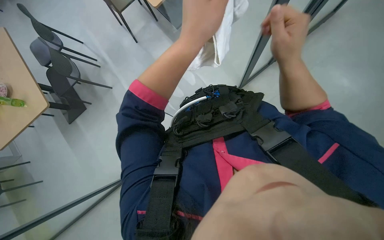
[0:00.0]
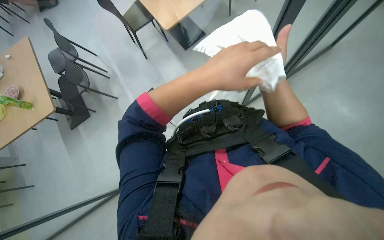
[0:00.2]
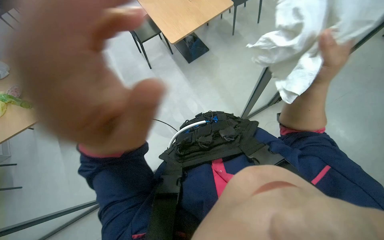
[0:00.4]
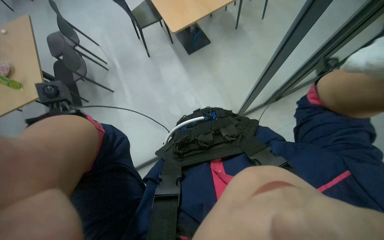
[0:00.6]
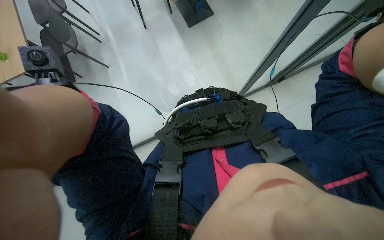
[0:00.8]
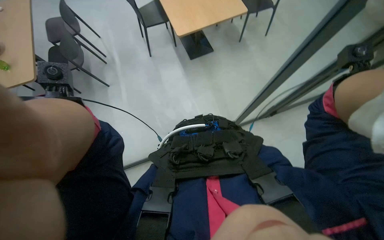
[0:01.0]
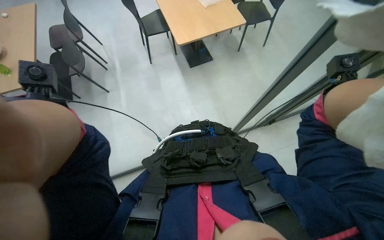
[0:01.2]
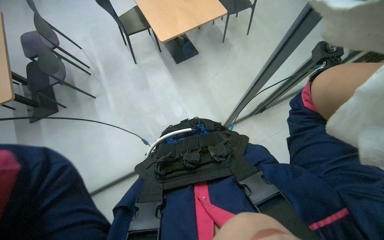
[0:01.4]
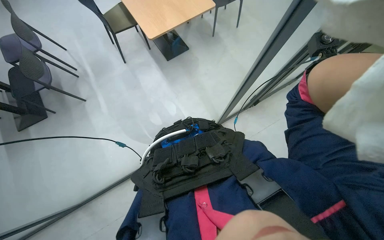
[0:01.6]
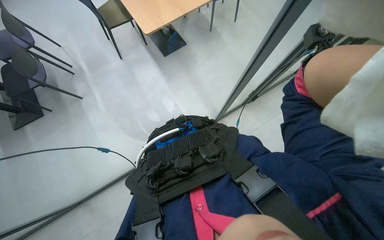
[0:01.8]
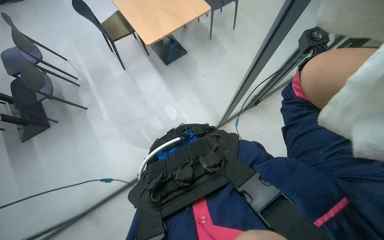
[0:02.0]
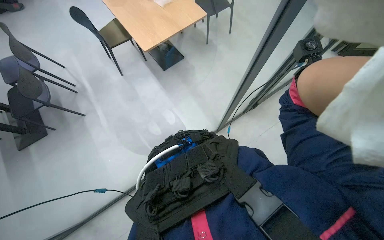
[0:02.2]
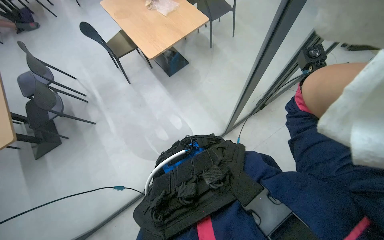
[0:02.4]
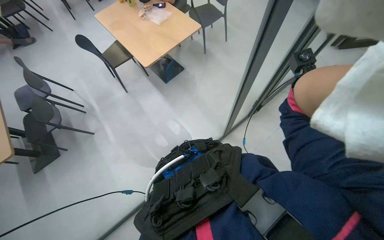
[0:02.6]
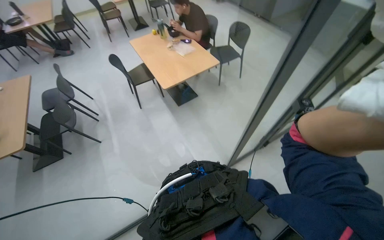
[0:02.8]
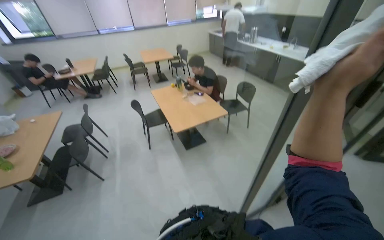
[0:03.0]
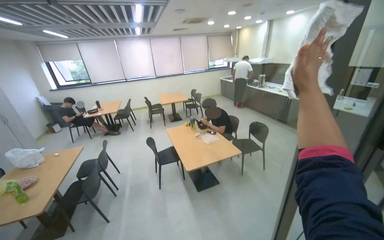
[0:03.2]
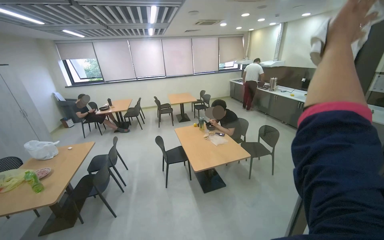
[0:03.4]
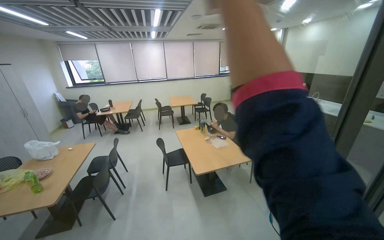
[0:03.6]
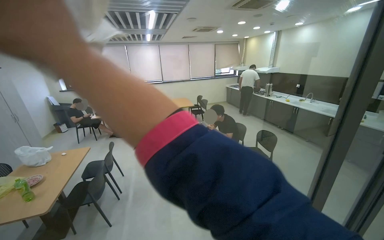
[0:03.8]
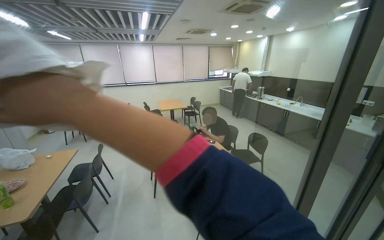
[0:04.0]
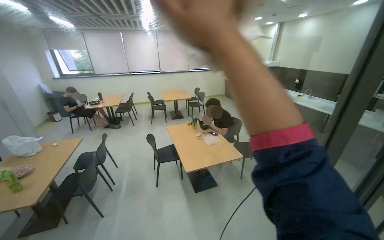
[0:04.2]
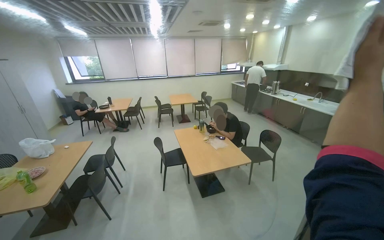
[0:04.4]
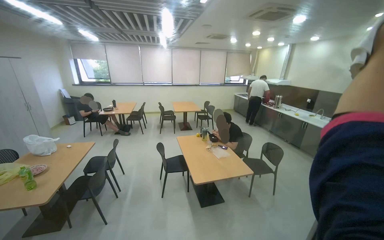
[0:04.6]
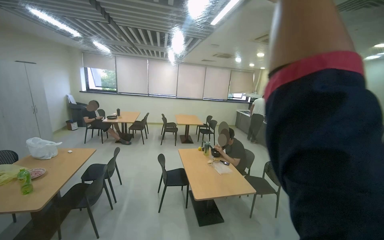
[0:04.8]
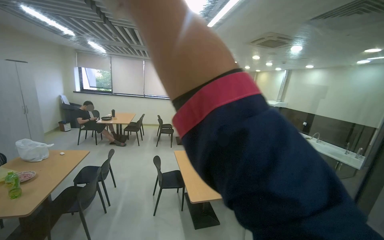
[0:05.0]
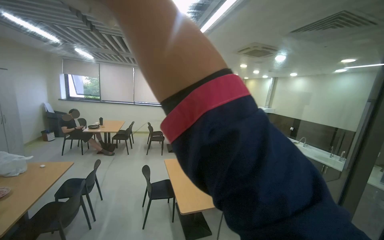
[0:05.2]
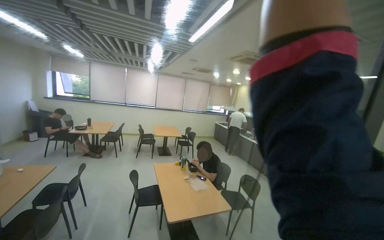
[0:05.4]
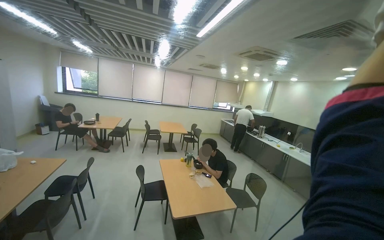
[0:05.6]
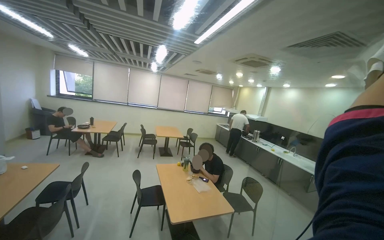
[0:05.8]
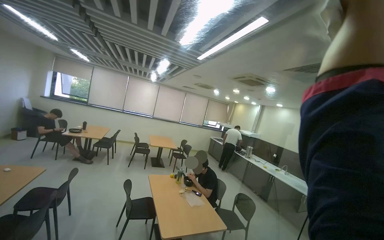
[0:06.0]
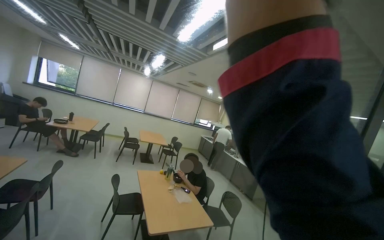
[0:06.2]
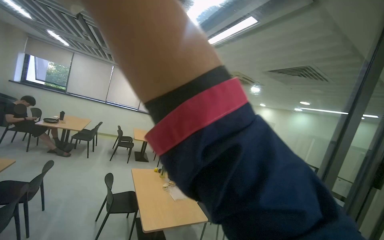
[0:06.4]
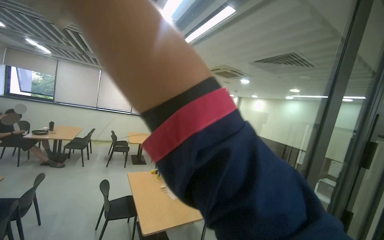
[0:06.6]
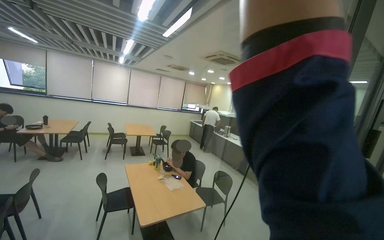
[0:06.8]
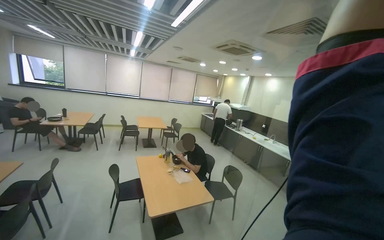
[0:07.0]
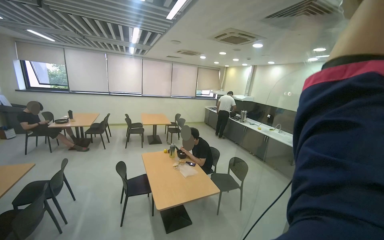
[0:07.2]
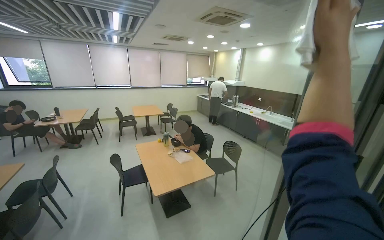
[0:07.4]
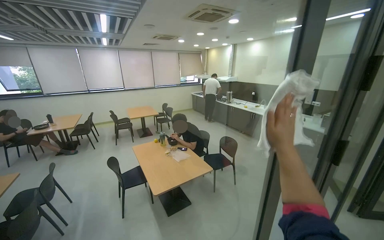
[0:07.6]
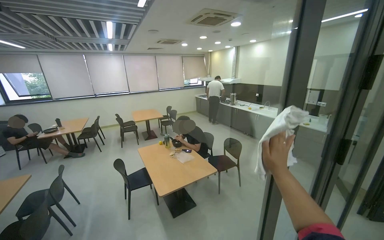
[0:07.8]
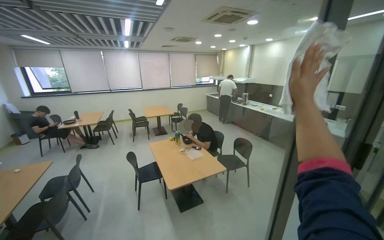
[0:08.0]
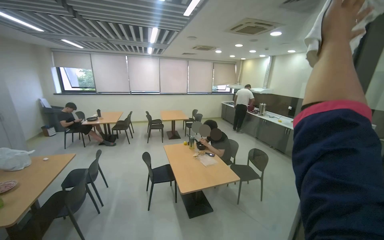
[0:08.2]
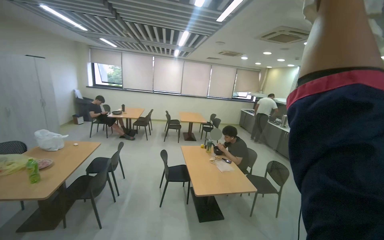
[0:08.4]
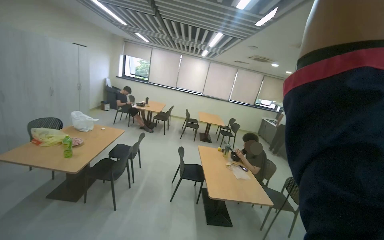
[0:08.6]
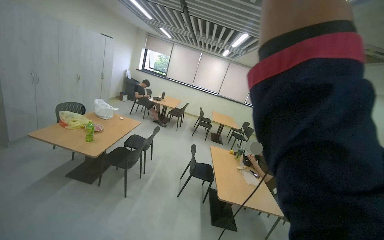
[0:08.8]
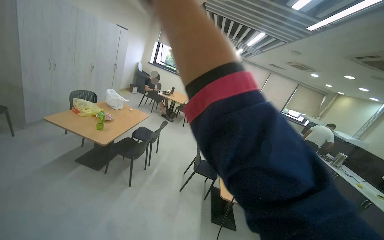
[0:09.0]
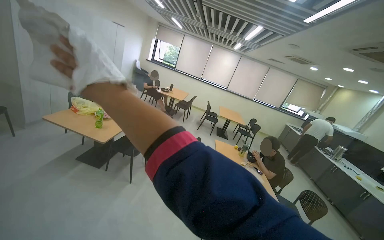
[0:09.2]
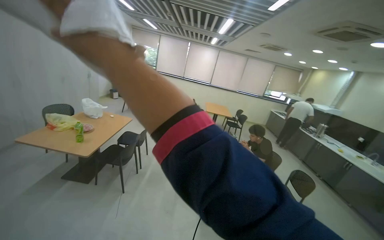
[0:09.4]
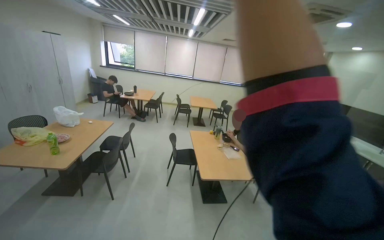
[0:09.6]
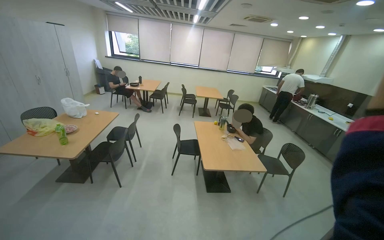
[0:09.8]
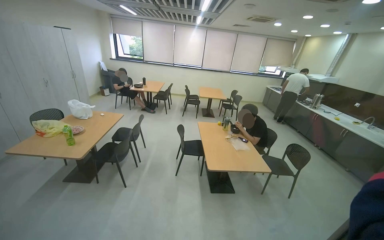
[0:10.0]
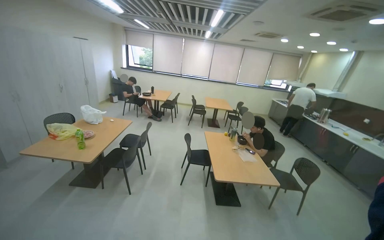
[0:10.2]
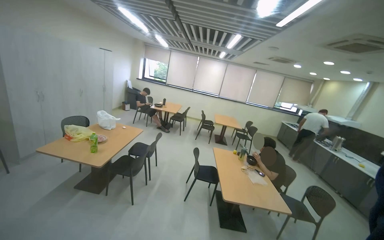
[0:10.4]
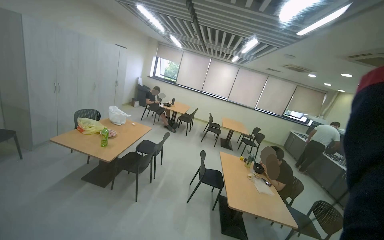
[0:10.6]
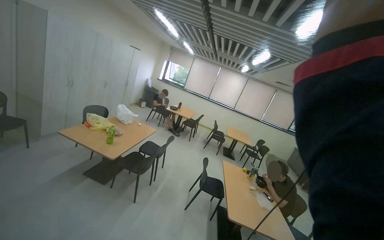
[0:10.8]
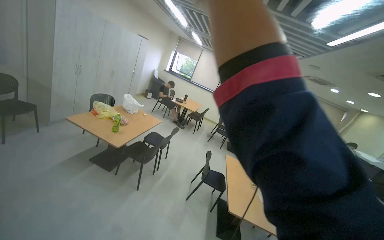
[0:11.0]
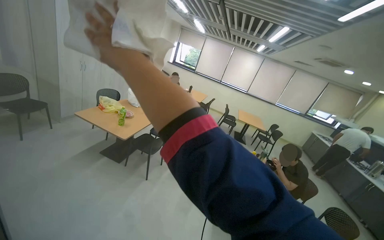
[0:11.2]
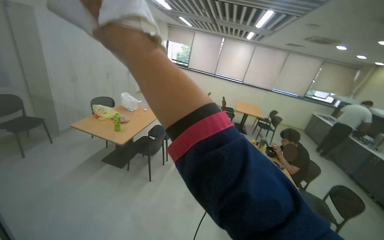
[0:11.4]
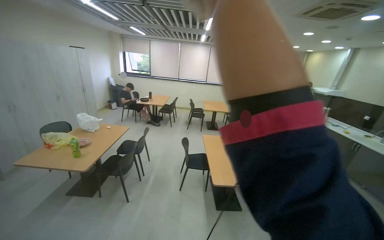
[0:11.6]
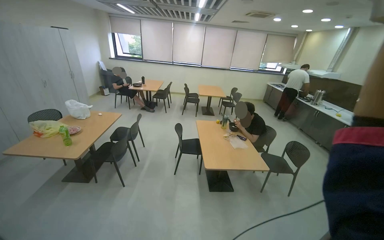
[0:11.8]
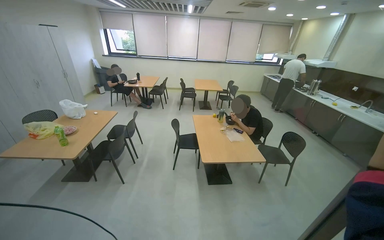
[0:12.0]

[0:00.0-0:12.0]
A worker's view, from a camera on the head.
Job: wiping surfaces.
The whole recording: Wiping glass partition. The worker wipes the glass partition with a white cloth.
0:01.6 to 0:03.0: The camera pitches upward, by some 35 degrees.
0:03.0 to 0:04.4: The camera pitches upward, by some 15 degrees.
0:04.4 to 0:06.0: The wearer looks about 20 degrees further upward.
0:06.0 to 0:07.6: The view tips downward by about 15 degrees.
0:07.6 to 0:09.0: The camera is carried roughly 40 cm. The wearer looks some 45 degrees further to the left.

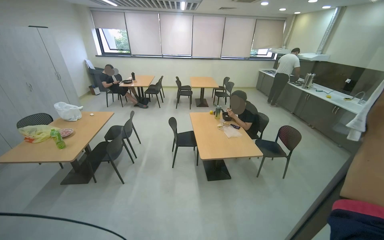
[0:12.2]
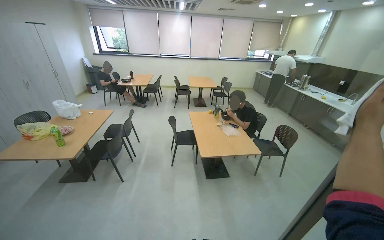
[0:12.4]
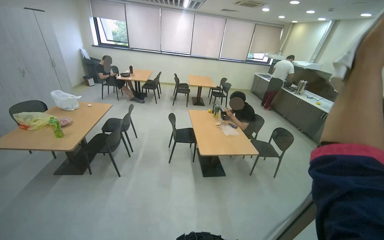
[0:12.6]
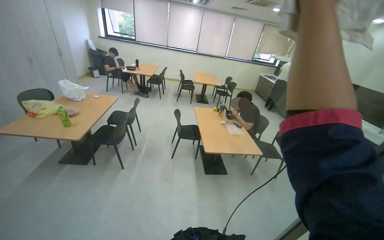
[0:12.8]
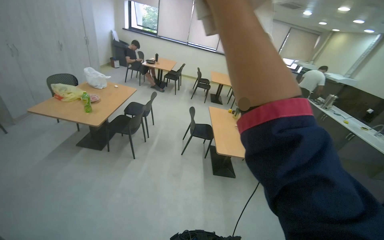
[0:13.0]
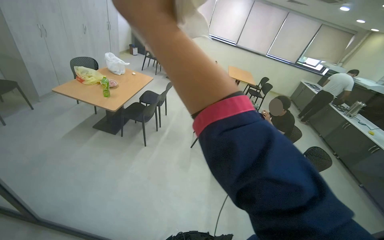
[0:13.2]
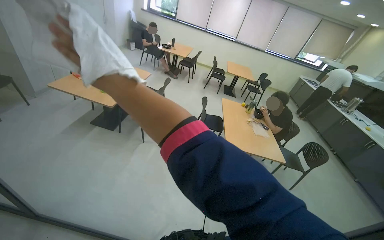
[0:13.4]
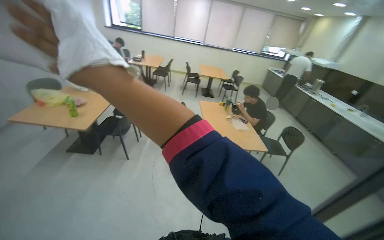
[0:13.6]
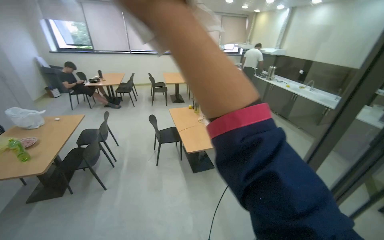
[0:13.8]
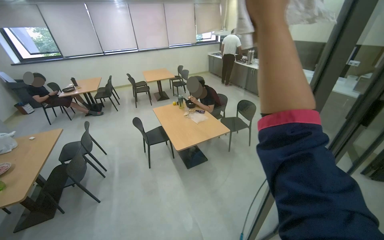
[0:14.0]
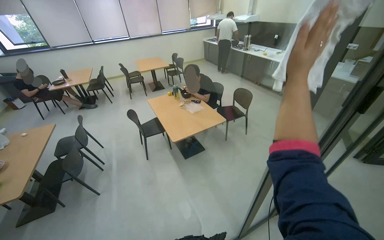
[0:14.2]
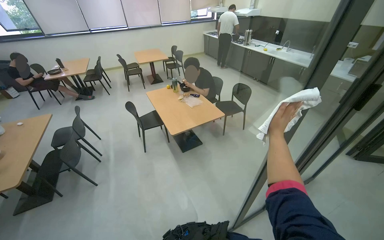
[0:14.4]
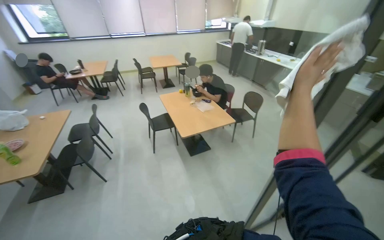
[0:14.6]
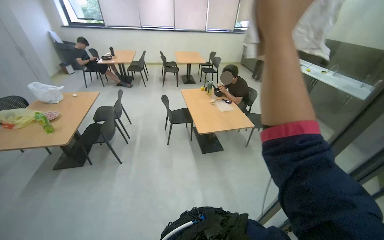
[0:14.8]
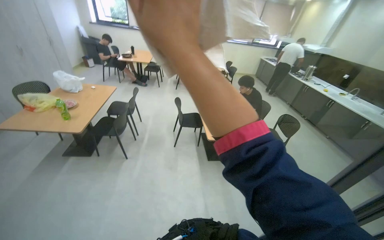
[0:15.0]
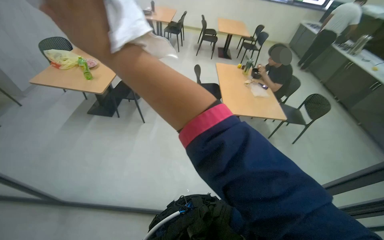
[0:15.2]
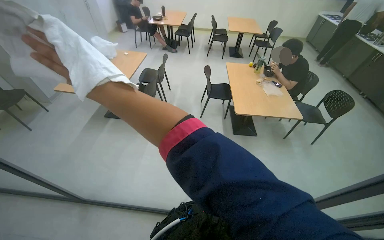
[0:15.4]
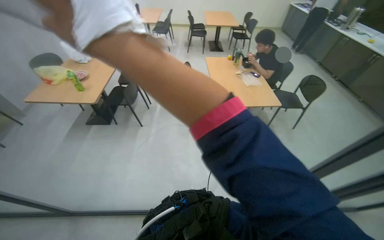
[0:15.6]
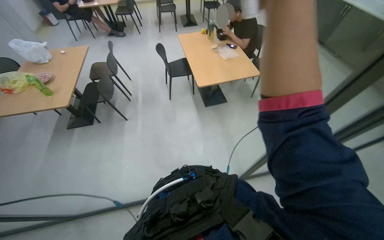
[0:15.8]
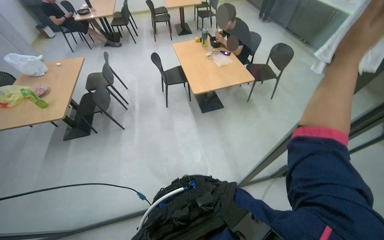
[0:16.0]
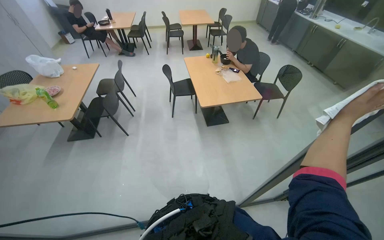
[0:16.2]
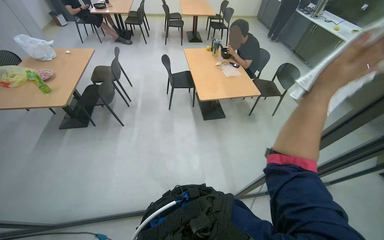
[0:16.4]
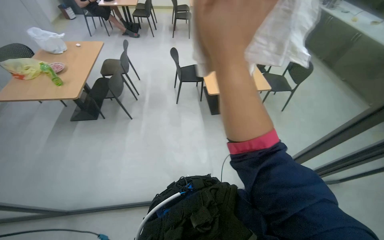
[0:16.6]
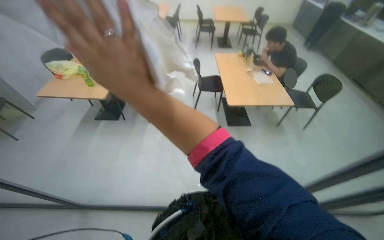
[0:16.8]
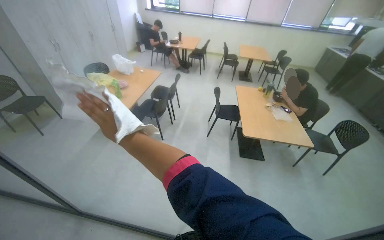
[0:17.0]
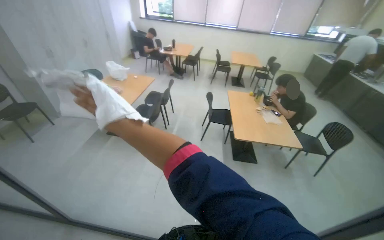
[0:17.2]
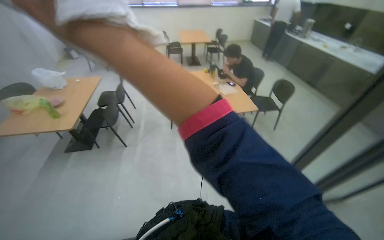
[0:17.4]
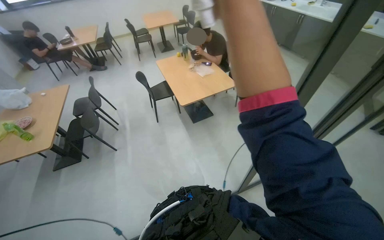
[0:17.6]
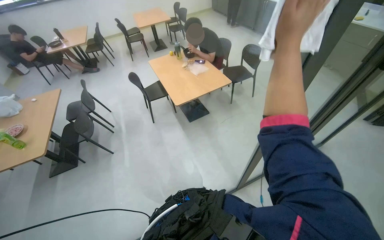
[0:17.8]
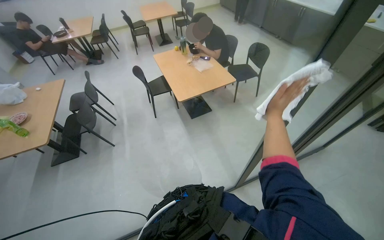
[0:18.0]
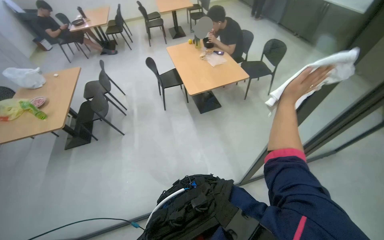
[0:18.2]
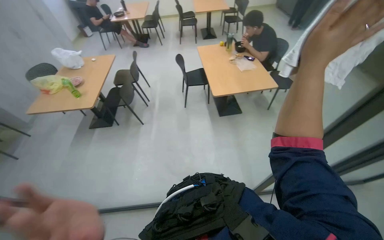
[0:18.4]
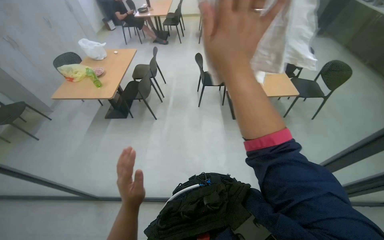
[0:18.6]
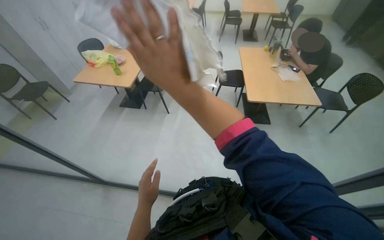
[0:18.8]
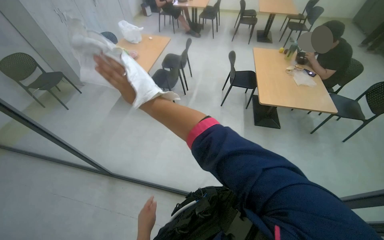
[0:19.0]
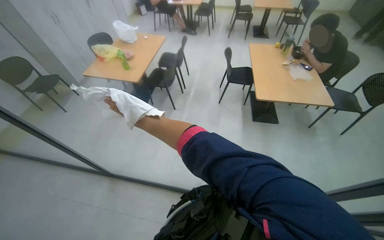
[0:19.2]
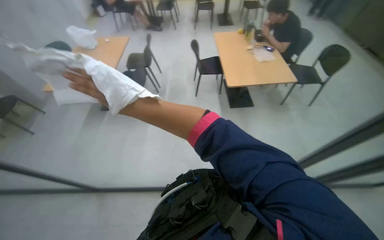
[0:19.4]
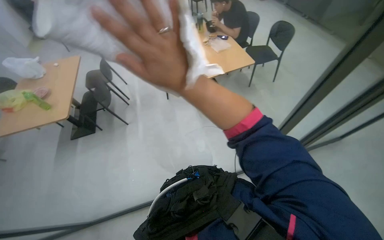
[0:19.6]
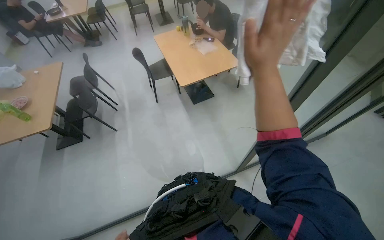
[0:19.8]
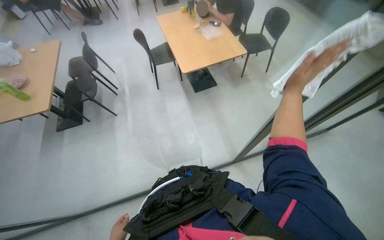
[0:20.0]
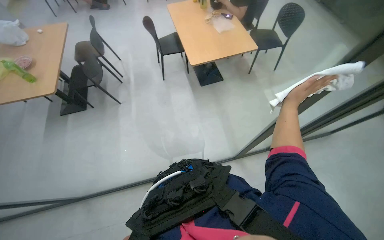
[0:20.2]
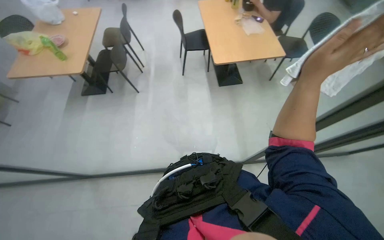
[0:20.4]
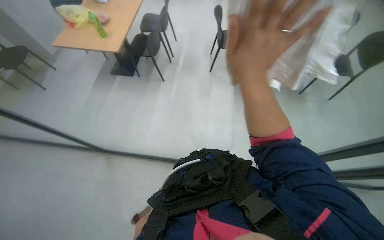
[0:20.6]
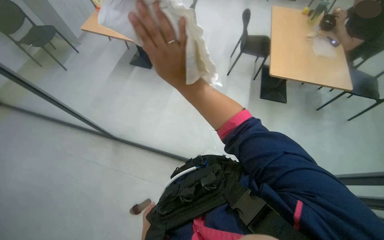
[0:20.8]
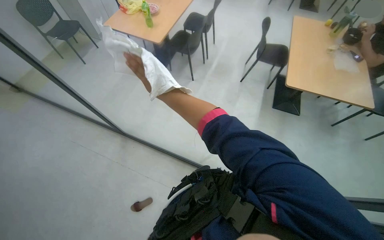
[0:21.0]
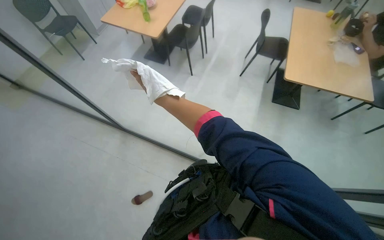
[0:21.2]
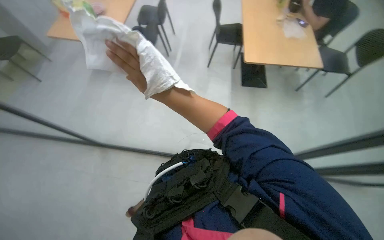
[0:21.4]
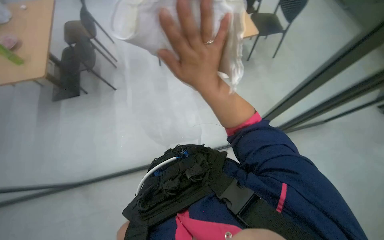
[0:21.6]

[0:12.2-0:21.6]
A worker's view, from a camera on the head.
Job: wiping surfaces.
The whole recording: Wiping glass partition. The worker wipes the glass partition with a white cloth.
0:17.0 to 0:18.4: The camera pitches downward, by about 15 degrees.
